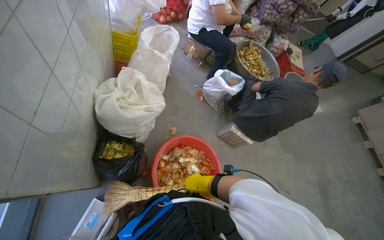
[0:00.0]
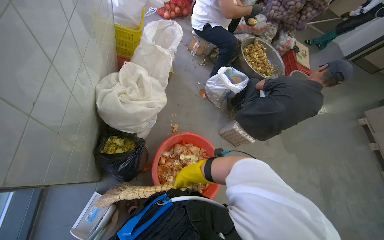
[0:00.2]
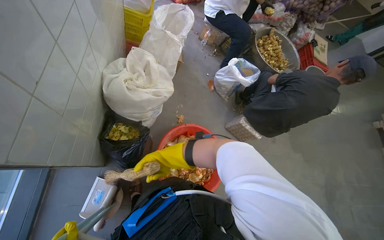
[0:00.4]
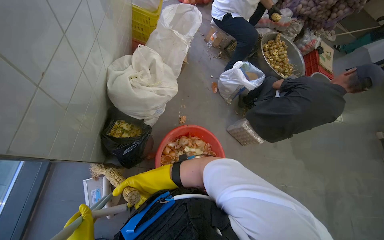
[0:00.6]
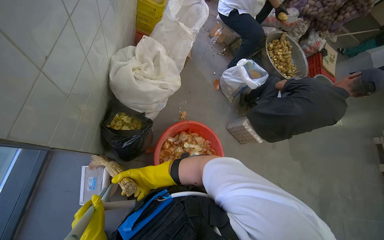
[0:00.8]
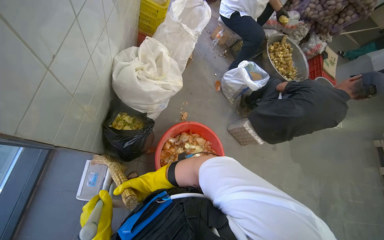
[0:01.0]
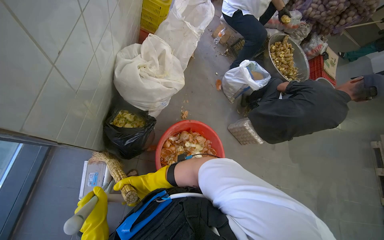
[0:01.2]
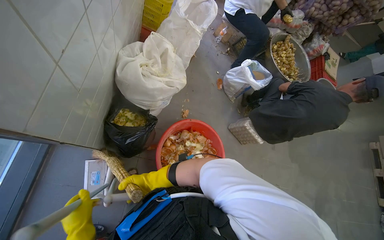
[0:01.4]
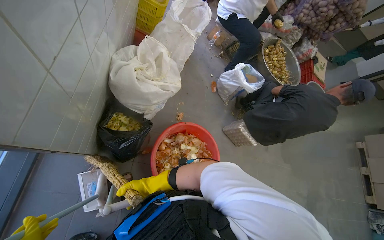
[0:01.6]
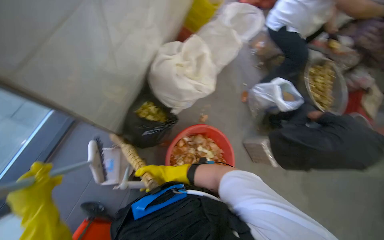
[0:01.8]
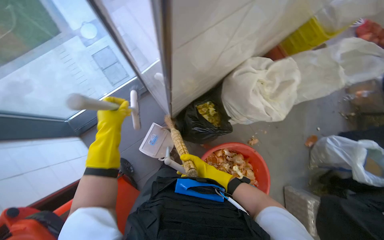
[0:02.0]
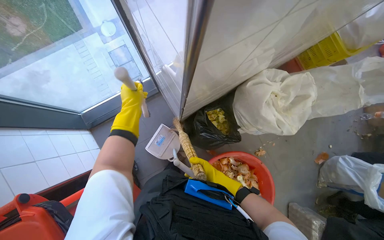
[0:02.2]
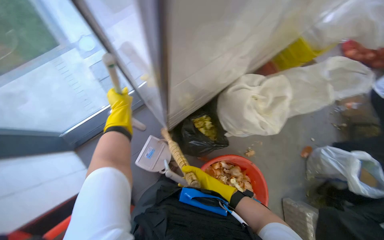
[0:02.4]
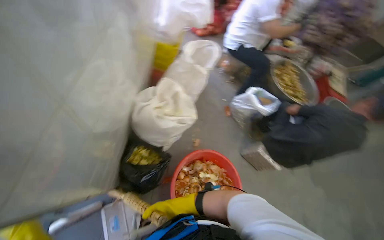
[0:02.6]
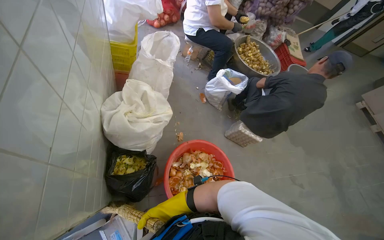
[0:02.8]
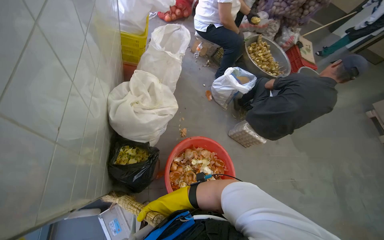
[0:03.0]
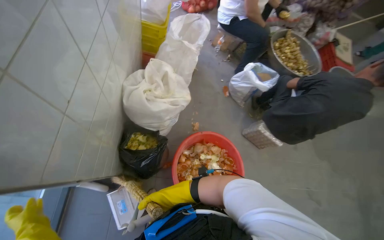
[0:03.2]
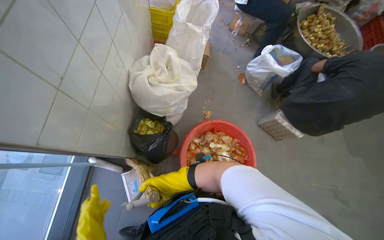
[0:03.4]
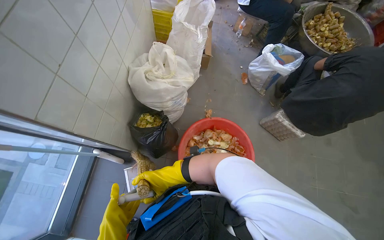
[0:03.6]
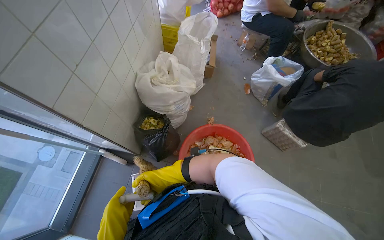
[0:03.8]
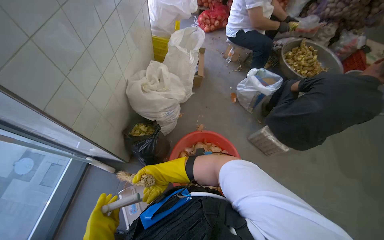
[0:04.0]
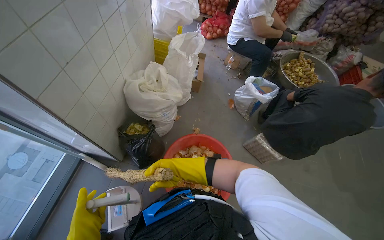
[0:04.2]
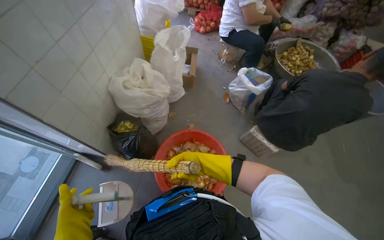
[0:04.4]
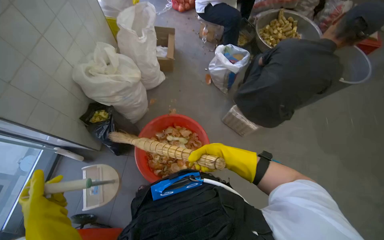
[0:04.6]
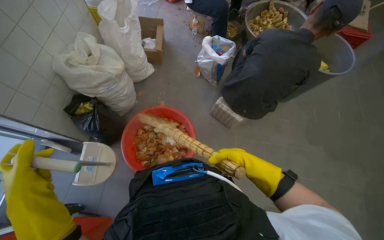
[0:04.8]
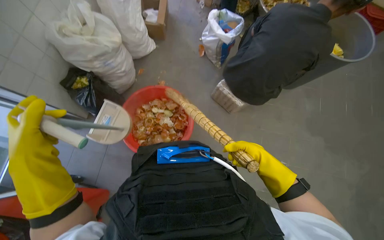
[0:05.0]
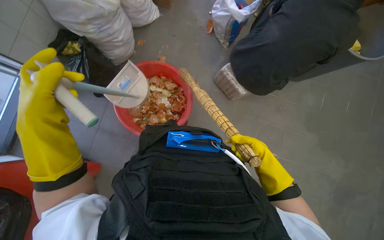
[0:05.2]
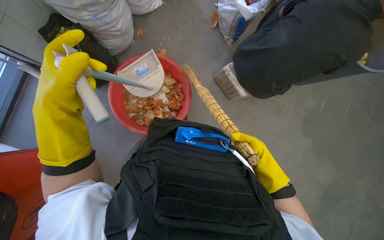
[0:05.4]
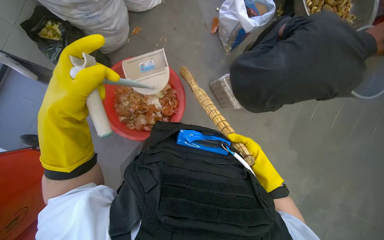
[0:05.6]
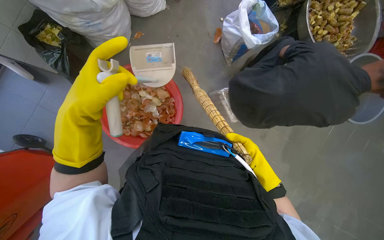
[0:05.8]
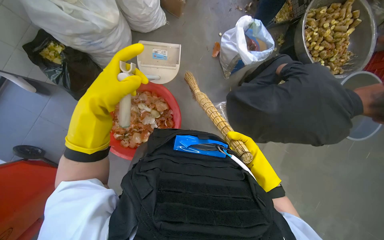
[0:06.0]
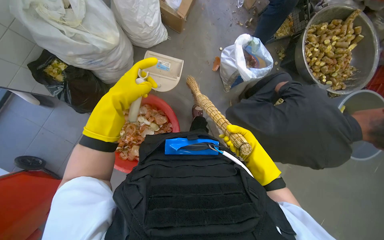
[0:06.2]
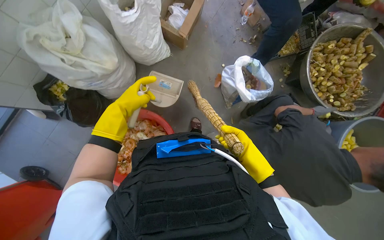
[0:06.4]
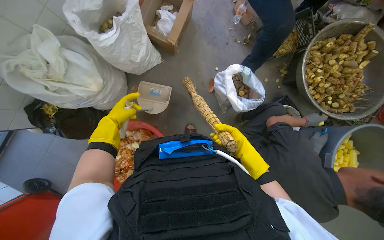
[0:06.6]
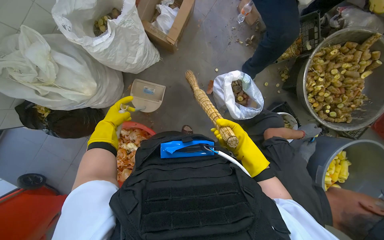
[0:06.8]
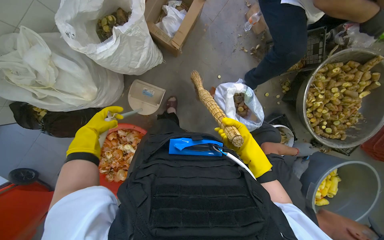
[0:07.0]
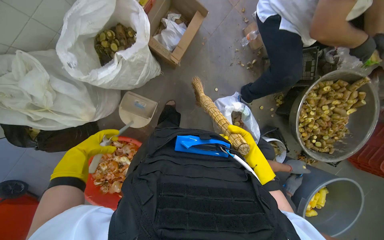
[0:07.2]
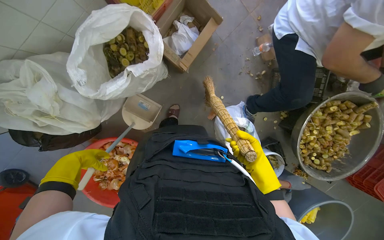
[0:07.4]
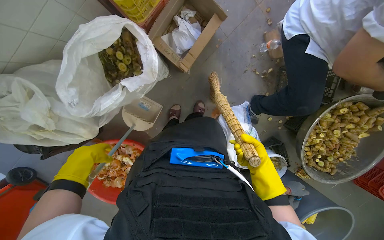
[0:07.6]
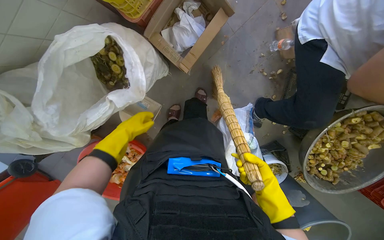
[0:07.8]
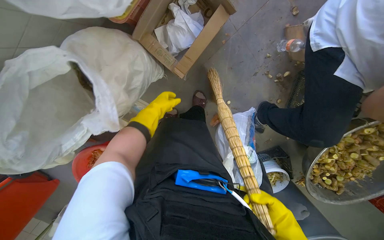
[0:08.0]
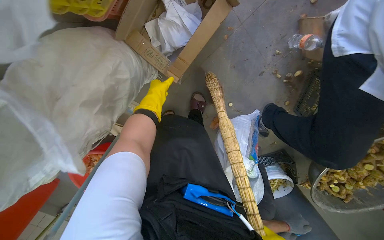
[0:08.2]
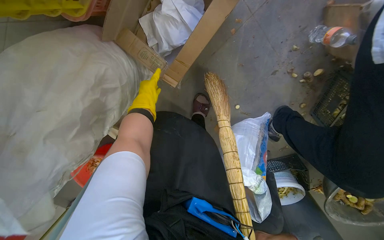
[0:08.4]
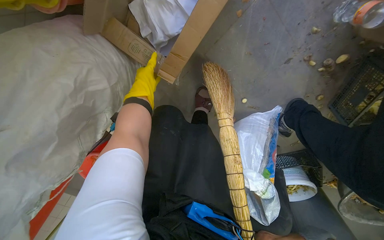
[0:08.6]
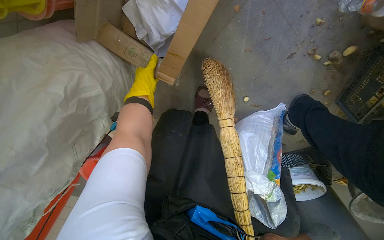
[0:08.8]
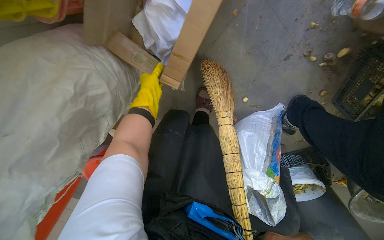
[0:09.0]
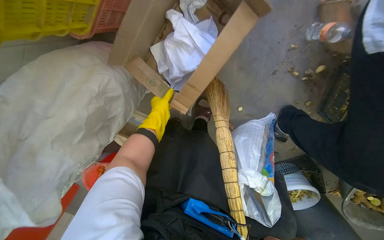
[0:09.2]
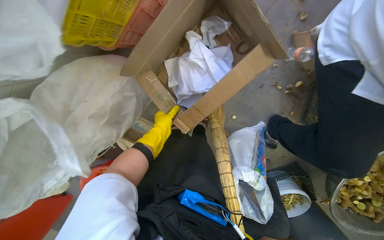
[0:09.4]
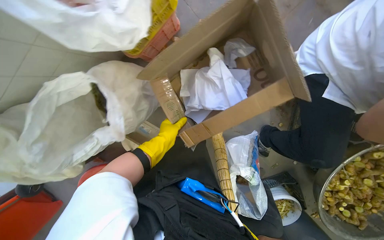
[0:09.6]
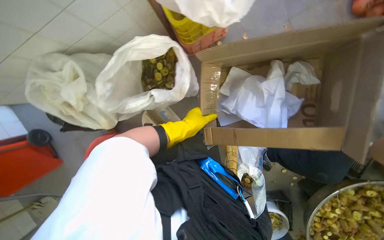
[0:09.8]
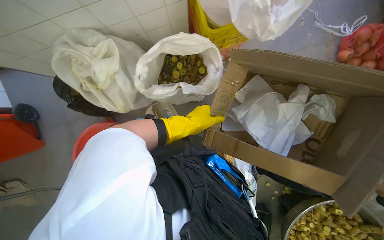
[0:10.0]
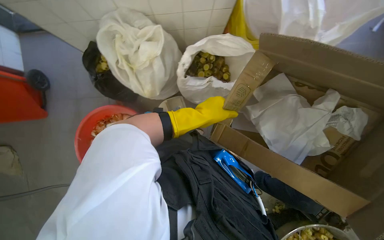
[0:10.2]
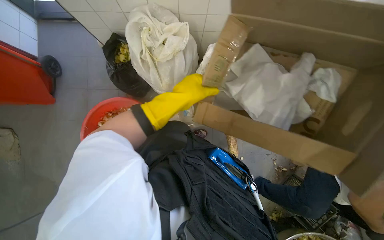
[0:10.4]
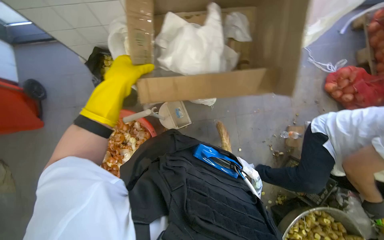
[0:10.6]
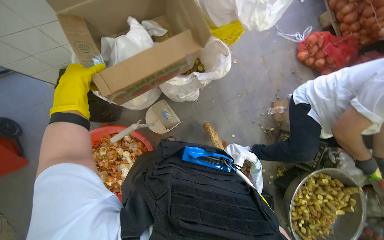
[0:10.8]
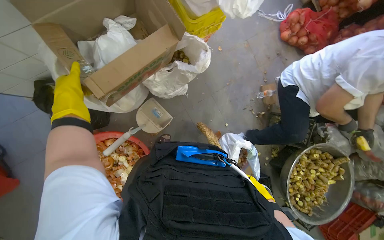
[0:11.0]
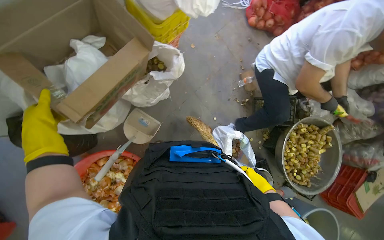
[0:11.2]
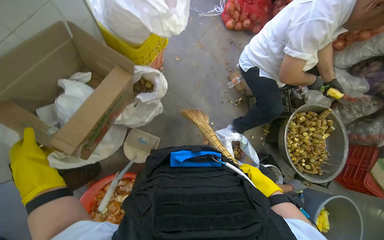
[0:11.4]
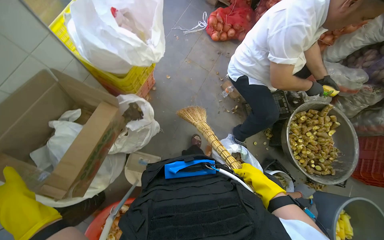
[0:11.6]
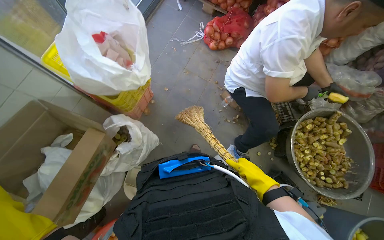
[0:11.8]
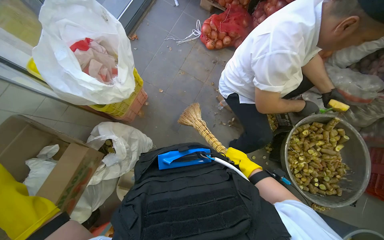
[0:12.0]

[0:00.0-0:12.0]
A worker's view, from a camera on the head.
Job: sweeping floor.
The whole recording: Sweeping kitchen floor. The worker sweeps vegetable peels and debris from the kitchen floor into a bucket.
0.0 to 1.6 s: The right hand is displaced to the left, farther from the camera and down the picture by about 30 cm.
3.0 to 4.4 s: The wearer moves about 50 cm. The head rotates approximately 20 degrees to the left.
4.4 to 6.0 s: The wearer moves approximately 40 cm. The wearer looks roughly 25 degrees further downward.
6.0 to 7.6 s: The camera is carried about 90 cm. The view tilts roughly 15 degrees downward.
7.6 to 9.0 s: The camera is carried roughly 60 cm. The view tips downward by approximately 20 degrees.
9.0 to 10.4 s: The camera travels about 90 cm. The wearer looks about 30 degrees further upward. The scene turns roughly 45 degrees clockwise in the picture.
10.4 to 12.0 s: The camera travels roughly 50 cm. The scene turns some 60 degrees counterclockwise in the picture.

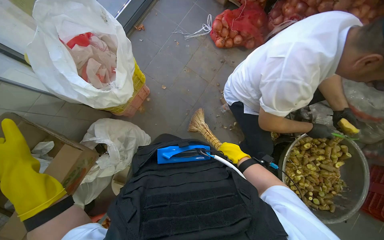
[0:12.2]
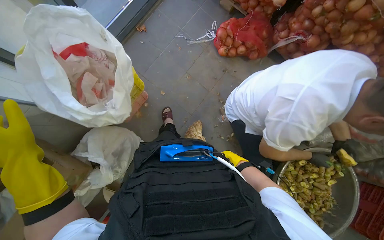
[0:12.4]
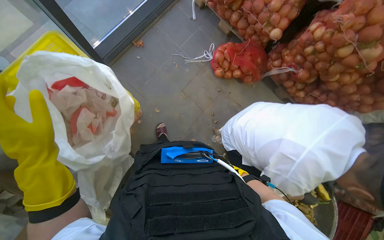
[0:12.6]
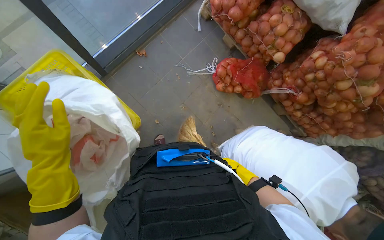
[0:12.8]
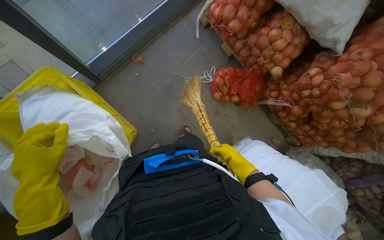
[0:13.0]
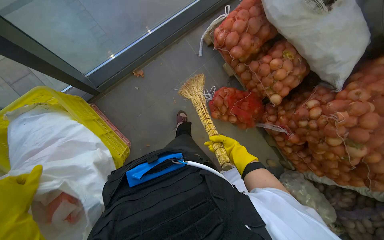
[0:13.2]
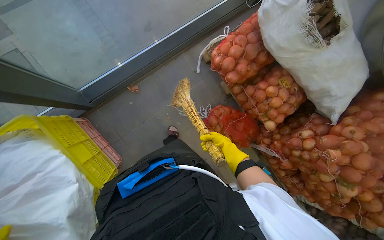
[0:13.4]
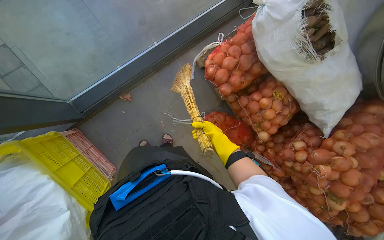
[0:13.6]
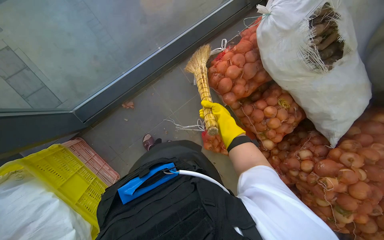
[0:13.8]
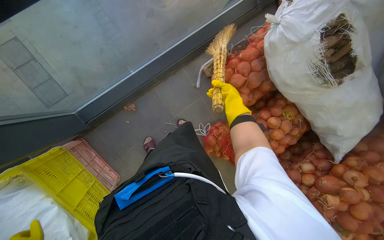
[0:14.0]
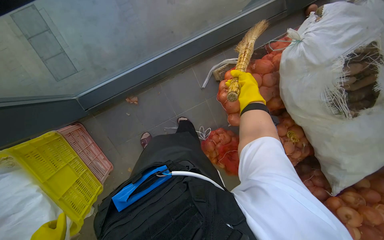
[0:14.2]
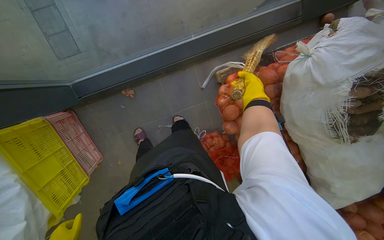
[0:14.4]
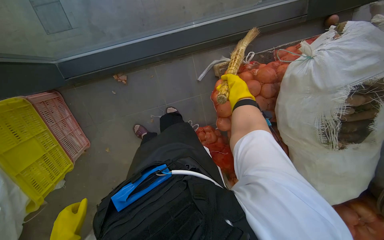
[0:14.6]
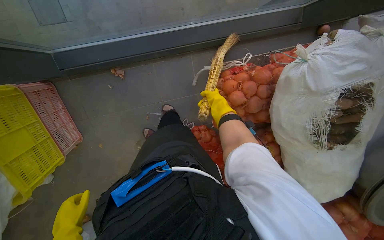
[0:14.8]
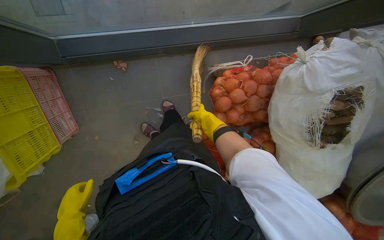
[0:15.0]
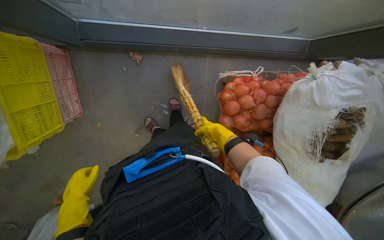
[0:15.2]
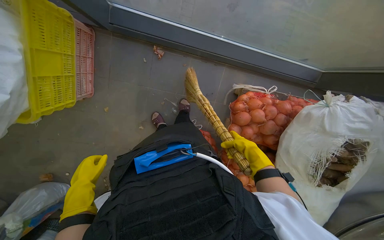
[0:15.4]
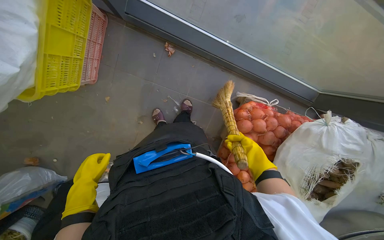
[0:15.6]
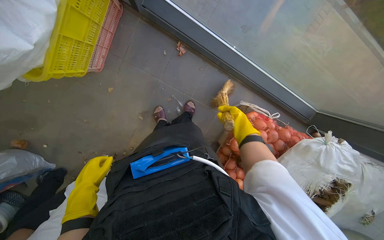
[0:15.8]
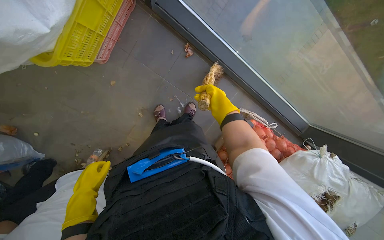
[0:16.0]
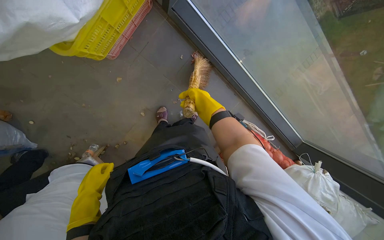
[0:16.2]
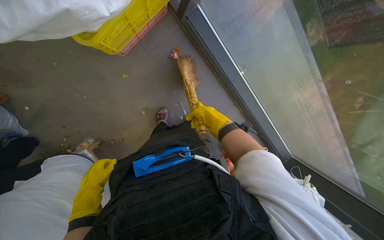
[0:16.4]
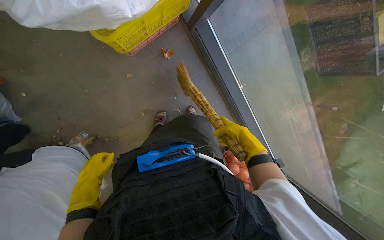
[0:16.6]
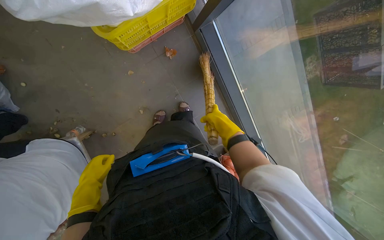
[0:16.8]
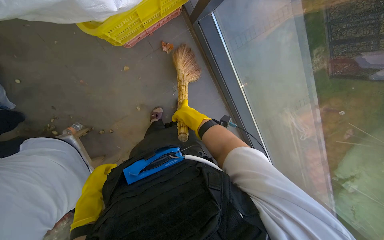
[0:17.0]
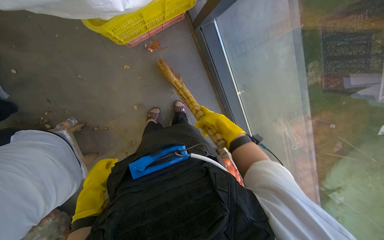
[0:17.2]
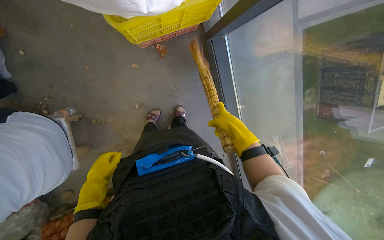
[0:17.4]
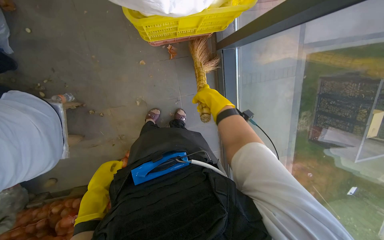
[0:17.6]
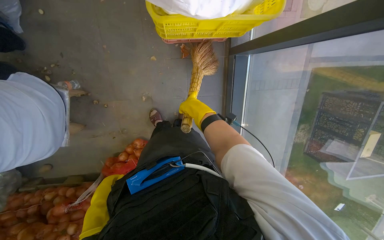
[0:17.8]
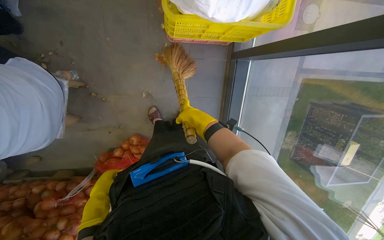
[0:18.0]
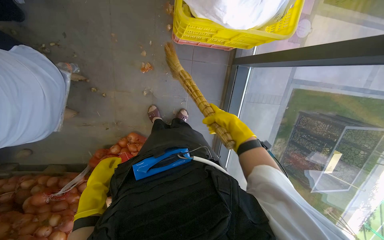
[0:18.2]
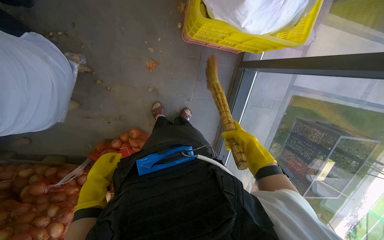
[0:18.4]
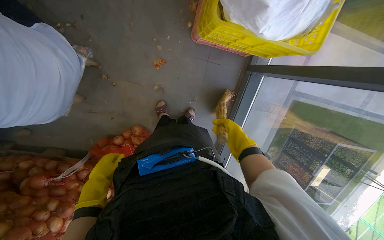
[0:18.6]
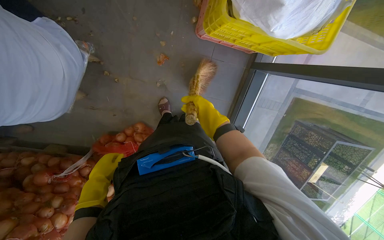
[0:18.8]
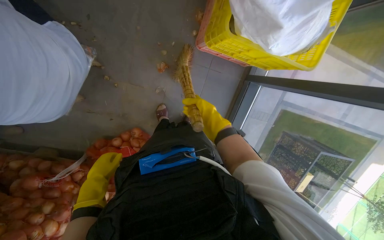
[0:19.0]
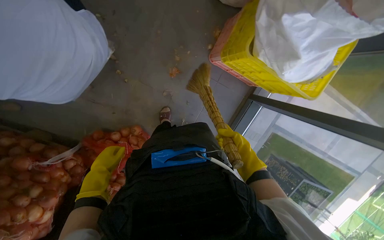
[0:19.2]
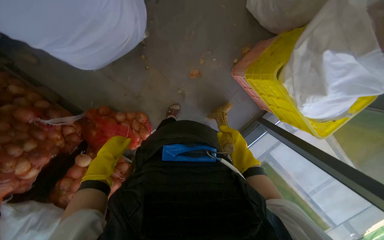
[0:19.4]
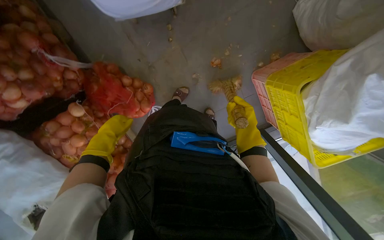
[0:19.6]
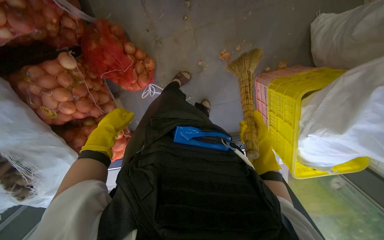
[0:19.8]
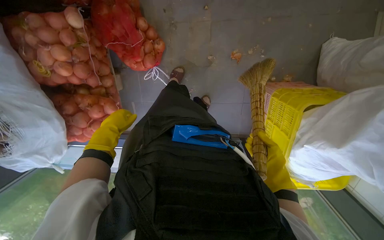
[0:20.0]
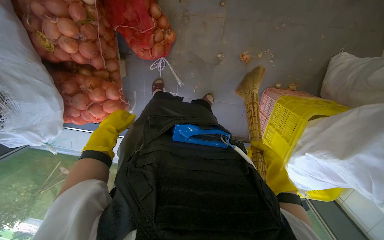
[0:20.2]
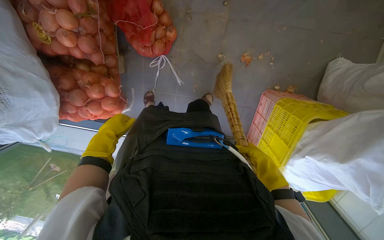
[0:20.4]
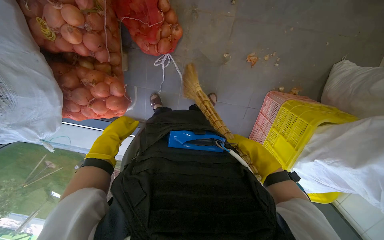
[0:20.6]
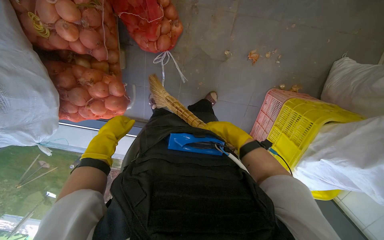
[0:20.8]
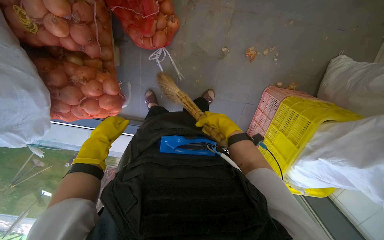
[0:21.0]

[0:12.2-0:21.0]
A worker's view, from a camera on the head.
Job: sweeping floor.
The whole recording: Sweeping kitchen floor. The worker sweeps vegetable peels and debris from the kitchen floor into a bucket.
12.2 to 13.6 s: The camera travels some 1 m.
13.6 to 15.2 s: The scene rotates clockwise by roughly 35 degrees. The right hand travels up the picture and back again, some 35 cm each way.
15.2 to 16.6 s: The wearer moves approximately 50 cm. The camera sweeps to the right, by approximately 20 degrees. The scene rotates clockwise by some 50 degrees.
16.6 to 18.0 s: Everything in view rotates roughly 35 degrees clockwise. The right hand moves left and right over about 15 cm, changing direction 2 times. The left hand travels down the picture by about 25 cm.
18.0 to 19.6 s: The scene rotates clockwise by some 60 degrees.
19.6 to 21.0 s: The view swings roughly 15 degrees to the right. The scene turns about 35 degrees clockwise in the picture.
